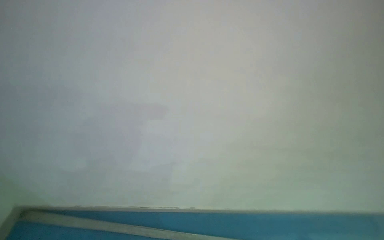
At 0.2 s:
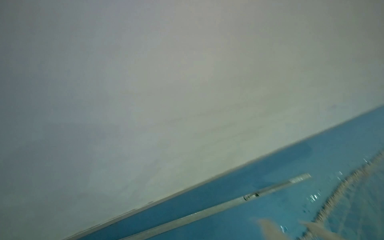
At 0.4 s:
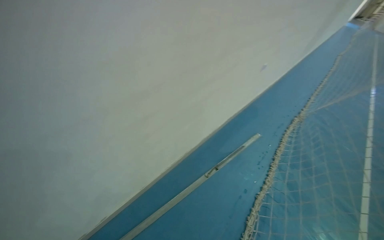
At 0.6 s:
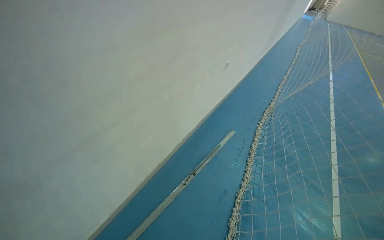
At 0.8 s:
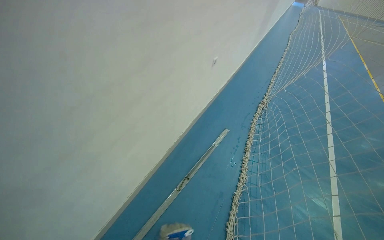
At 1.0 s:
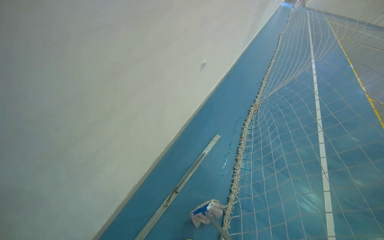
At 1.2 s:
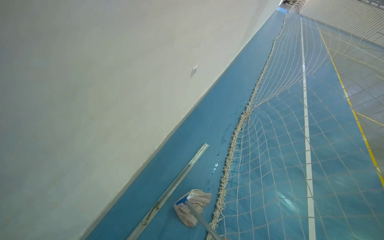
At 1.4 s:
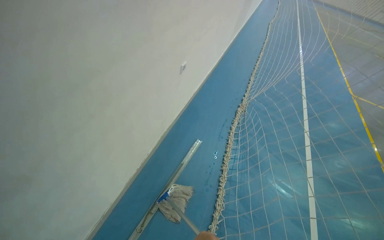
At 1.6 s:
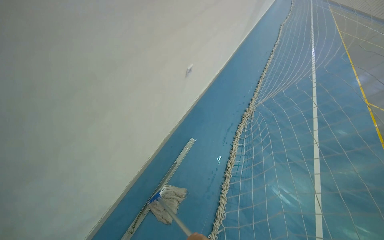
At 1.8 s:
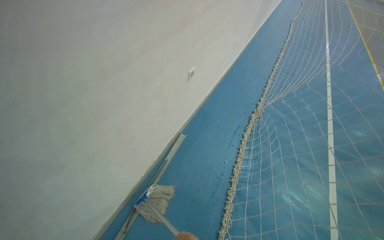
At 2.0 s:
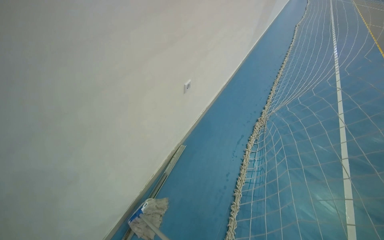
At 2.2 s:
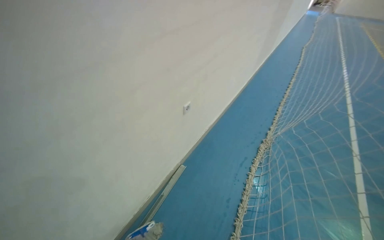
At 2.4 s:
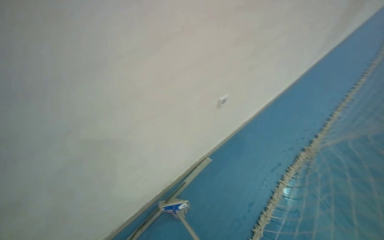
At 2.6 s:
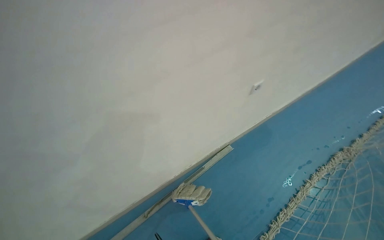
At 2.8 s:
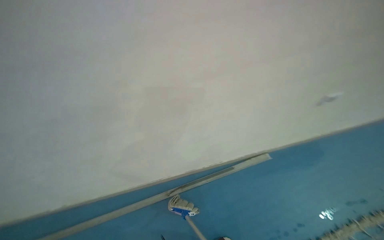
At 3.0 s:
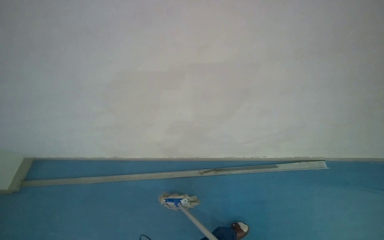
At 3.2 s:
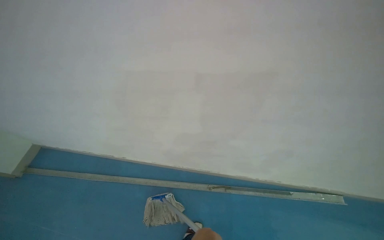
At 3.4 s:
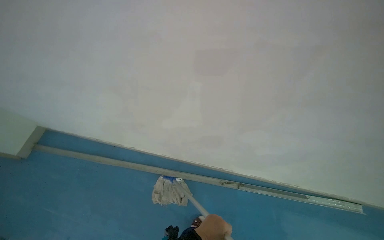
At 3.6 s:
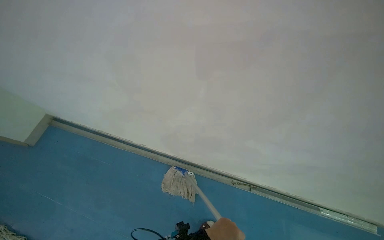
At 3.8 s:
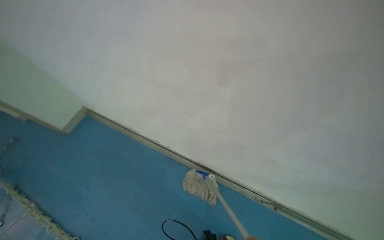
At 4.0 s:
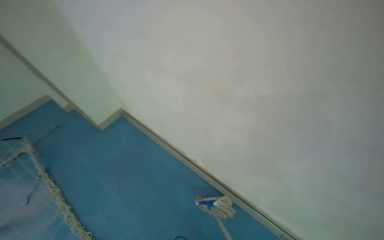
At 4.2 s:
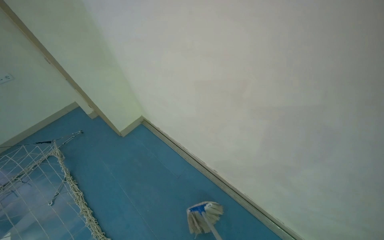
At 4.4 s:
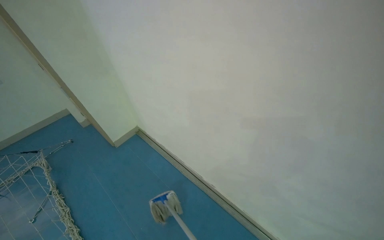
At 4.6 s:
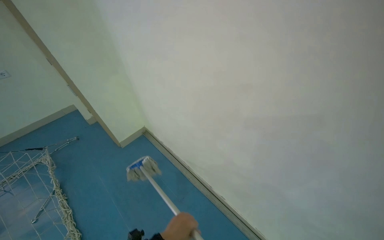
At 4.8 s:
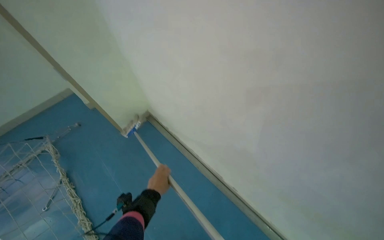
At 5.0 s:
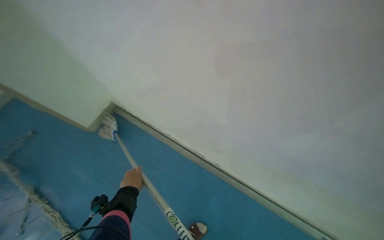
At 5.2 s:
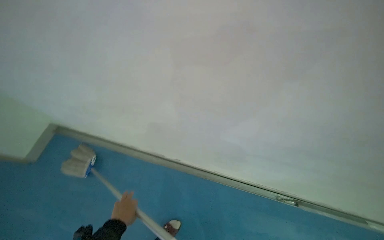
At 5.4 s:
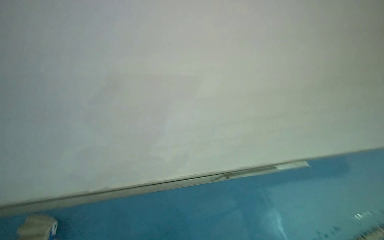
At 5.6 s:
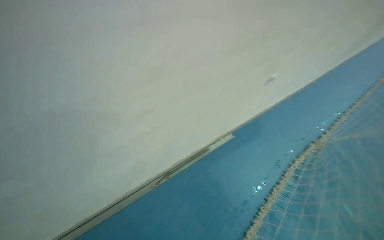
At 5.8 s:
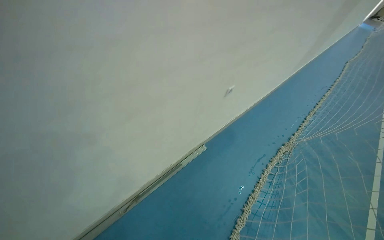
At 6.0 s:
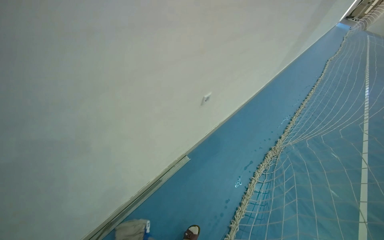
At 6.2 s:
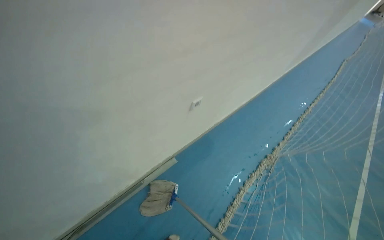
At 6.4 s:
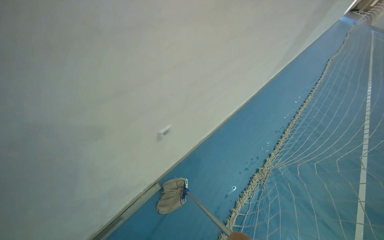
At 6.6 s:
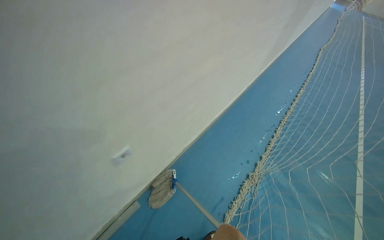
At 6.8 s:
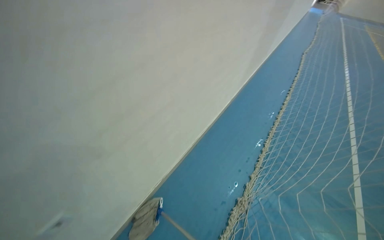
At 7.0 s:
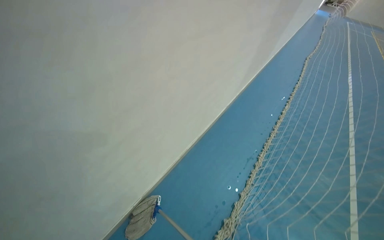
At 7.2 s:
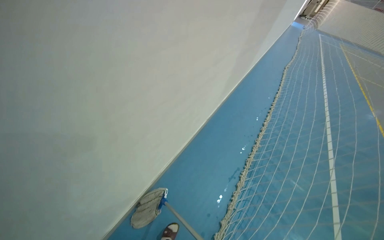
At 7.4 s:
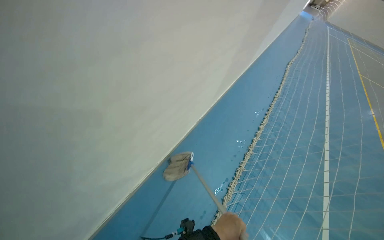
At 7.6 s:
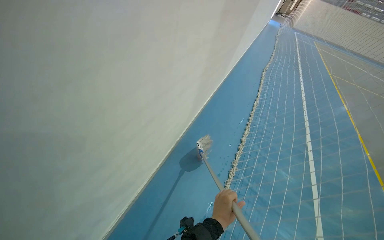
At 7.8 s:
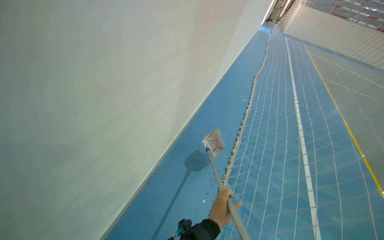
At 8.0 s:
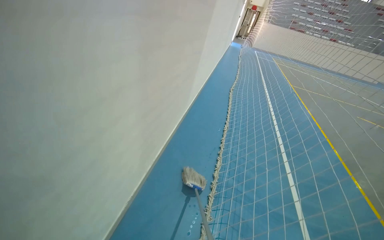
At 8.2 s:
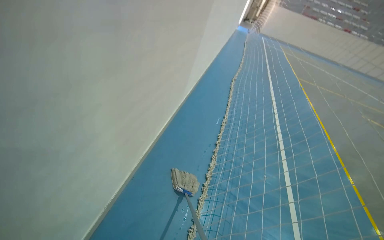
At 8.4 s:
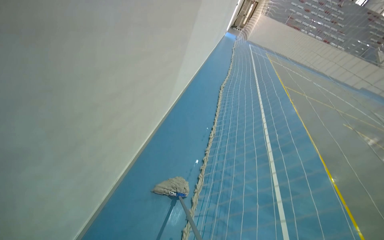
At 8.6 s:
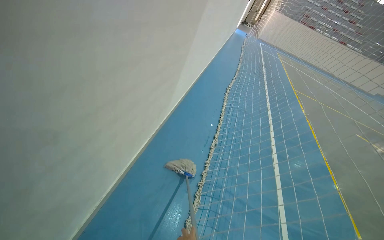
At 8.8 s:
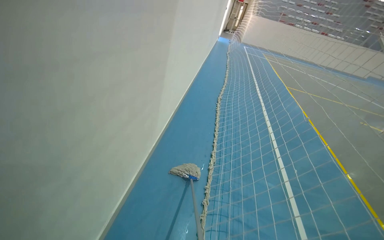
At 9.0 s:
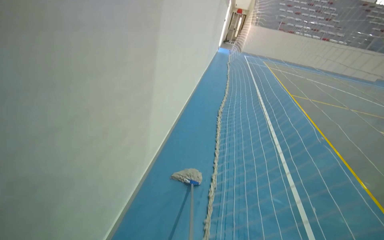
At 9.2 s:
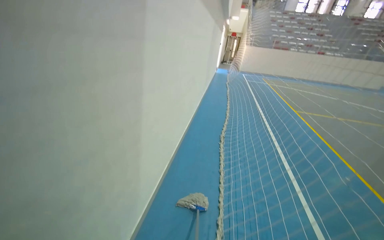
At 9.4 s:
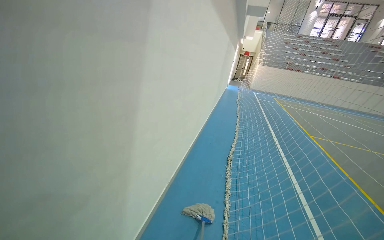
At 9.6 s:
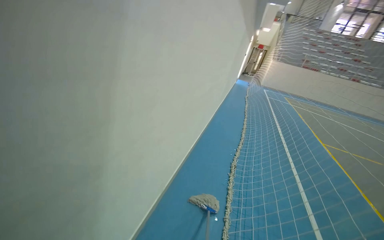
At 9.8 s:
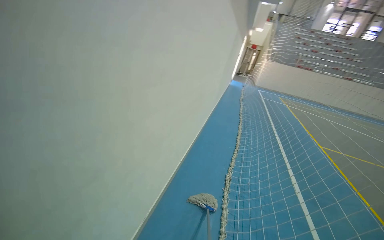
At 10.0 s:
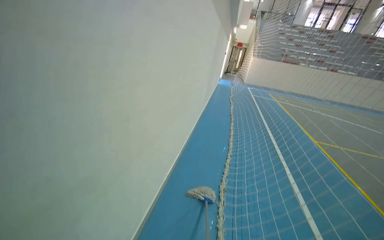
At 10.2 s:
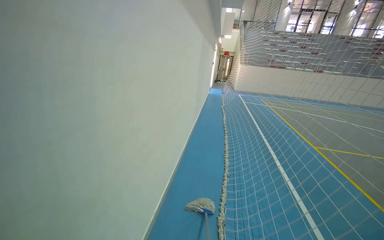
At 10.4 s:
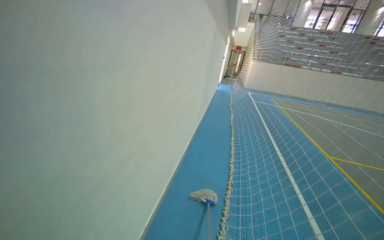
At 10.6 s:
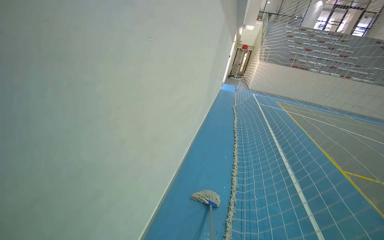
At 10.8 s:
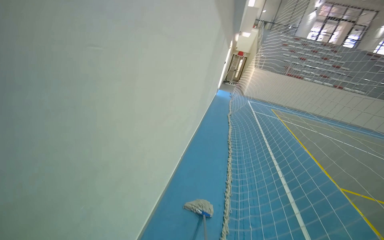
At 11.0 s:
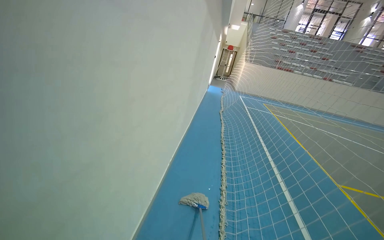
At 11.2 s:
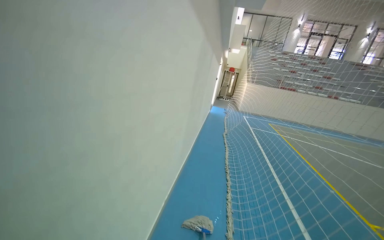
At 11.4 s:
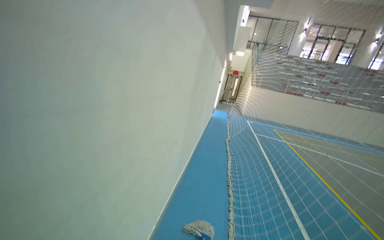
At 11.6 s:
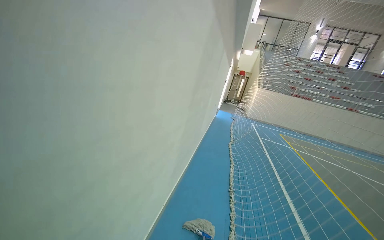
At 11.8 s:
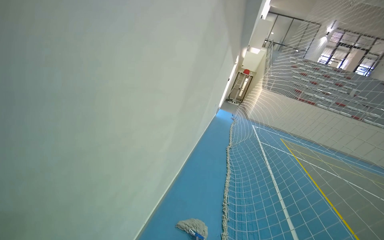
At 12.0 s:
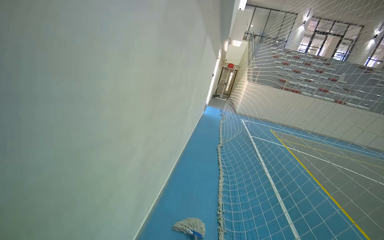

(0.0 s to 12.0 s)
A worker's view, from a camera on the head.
Job: mopping floor.
The whole recording: Mopping floor and walls. The worker mops the blue floor and walls of the sports court.
0.0 s - 1.6 s: The wearer moves roughly 1.5 m. The wearer looks roughly 55 degrees further to the right. The wearer looks about 15 degrees further downward.
1.6 s - 3.0 s: The wearer looks some 65 degrees further to the left. The view tilts some 15 degrees downward.
3.0 s - 4.4 s: The camera travels some 80 cm. The wearer looks approximately 40 degrees further to the left.
6.0 s - 7.6 s: The camera is carried roughly 2 m.
9.0 s - 10.4 s: The camera is carried about 1.5 m.

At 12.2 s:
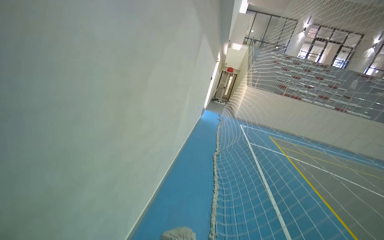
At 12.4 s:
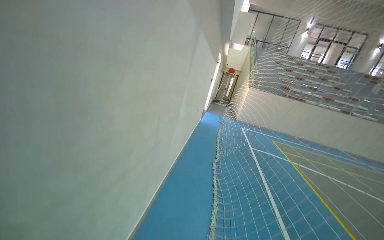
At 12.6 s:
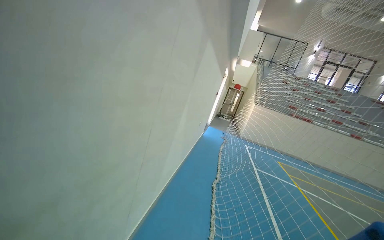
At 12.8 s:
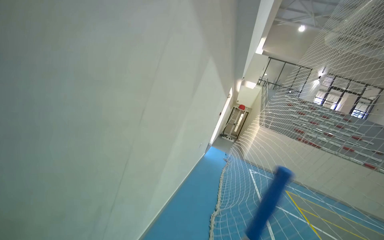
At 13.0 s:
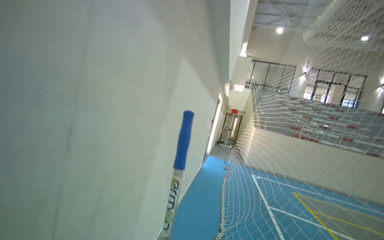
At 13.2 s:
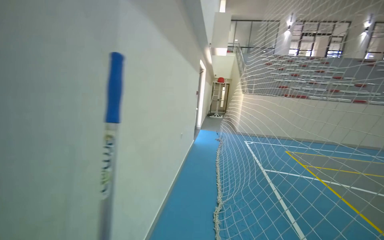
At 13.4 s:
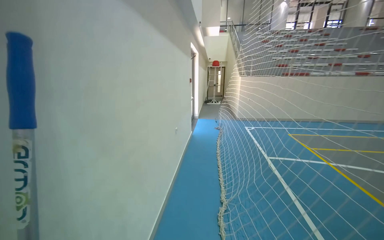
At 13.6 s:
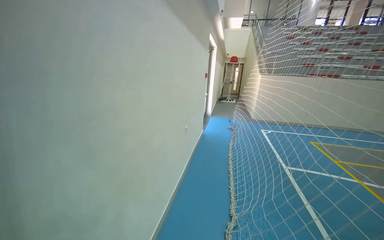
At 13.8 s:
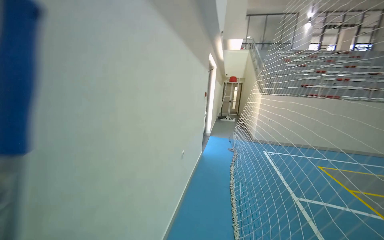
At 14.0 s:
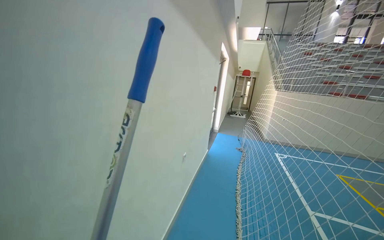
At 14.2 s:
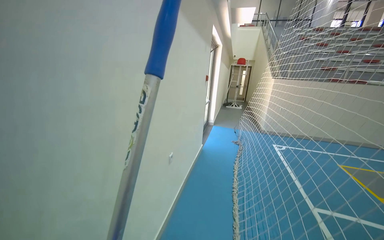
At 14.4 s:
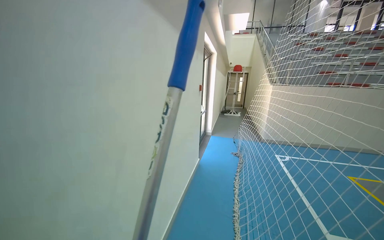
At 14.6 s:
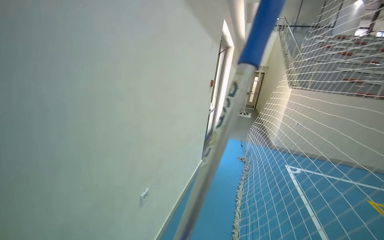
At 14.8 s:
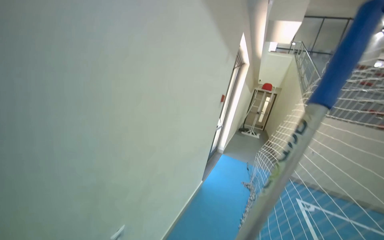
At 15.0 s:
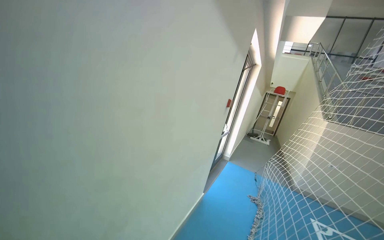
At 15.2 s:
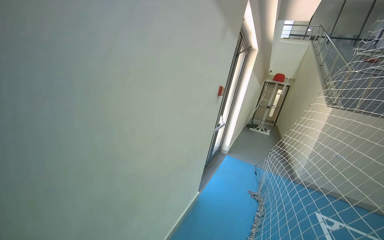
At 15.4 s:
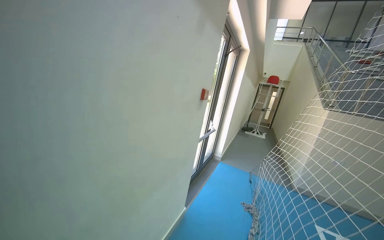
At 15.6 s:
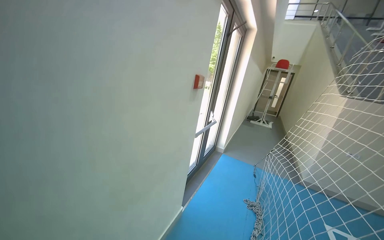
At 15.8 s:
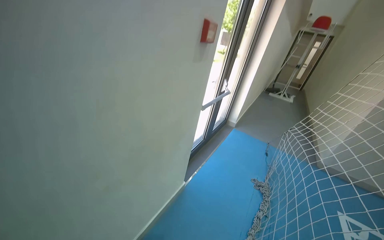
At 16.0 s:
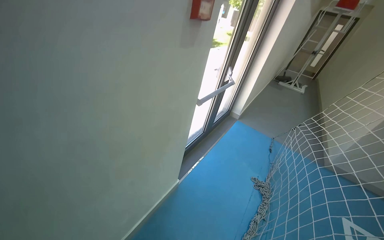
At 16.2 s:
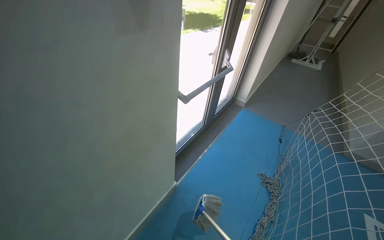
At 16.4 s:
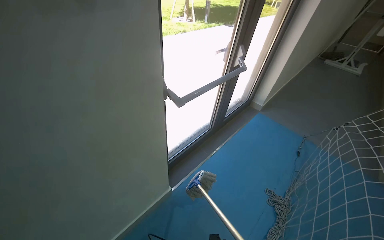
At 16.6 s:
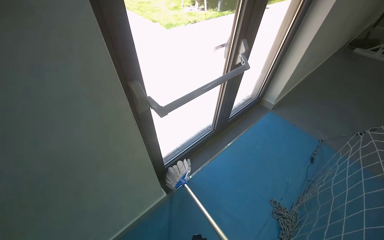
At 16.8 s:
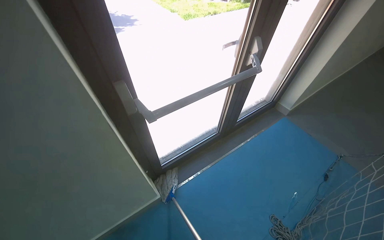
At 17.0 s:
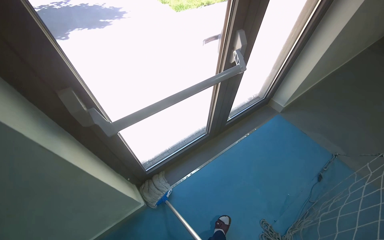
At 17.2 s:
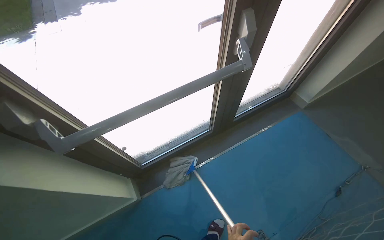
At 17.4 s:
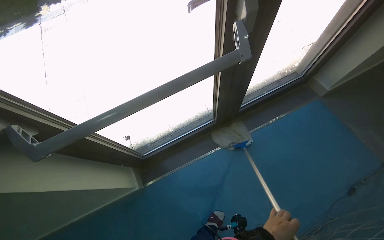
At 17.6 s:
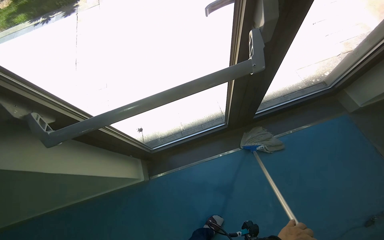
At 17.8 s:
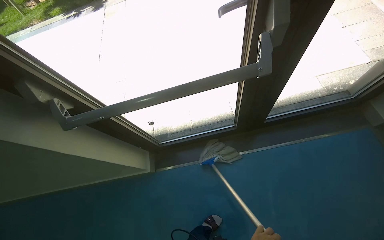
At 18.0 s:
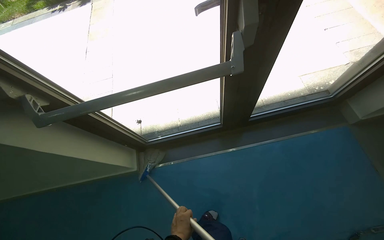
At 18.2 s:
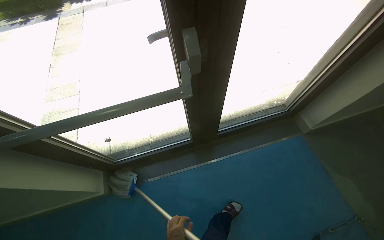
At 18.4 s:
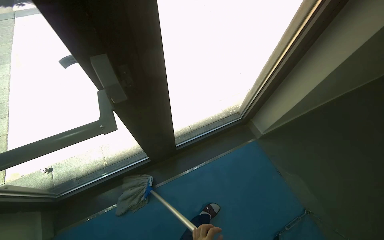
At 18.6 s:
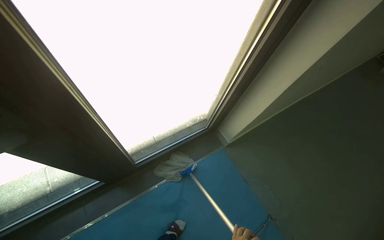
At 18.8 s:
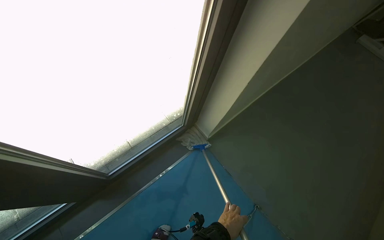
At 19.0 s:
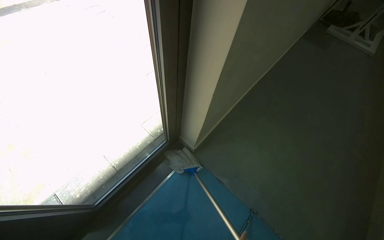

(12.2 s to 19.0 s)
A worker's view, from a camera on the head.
Job: mopping floor.
The whole recording: Mopping floor and walls. The worker mops the blue floor and walls of the sports court.
15.0 s - 16.2 s: The camera is carried some 1.5 m. The wearer looks roughly 30 degrees further downward.
16.2 s - 17.6 s: The head travels approximately 1 m. The wearer's head swings some 40 degrees to the left. The view tilts some 25 degrees downward.
17.6 s - 19.0 s: The wearer moves roughly 80 cm. The head turns to the right by about 35 degrees.
